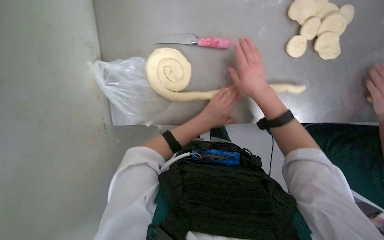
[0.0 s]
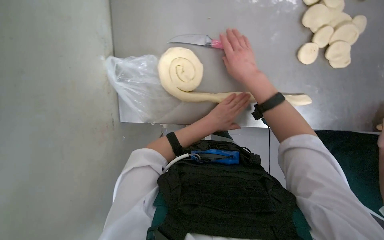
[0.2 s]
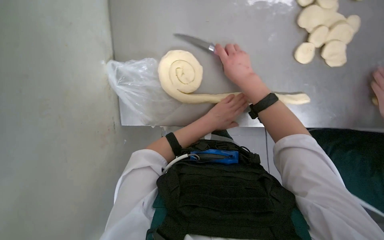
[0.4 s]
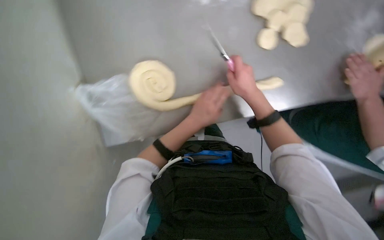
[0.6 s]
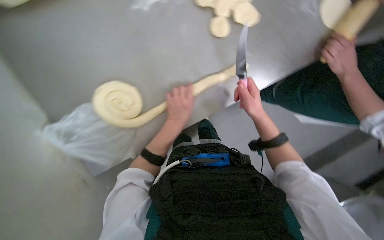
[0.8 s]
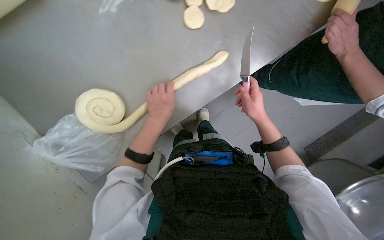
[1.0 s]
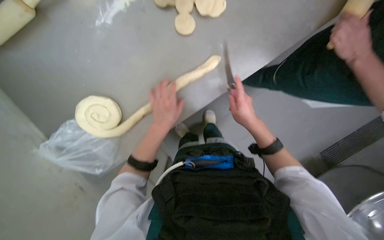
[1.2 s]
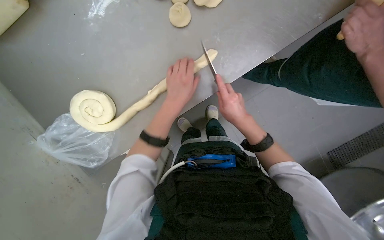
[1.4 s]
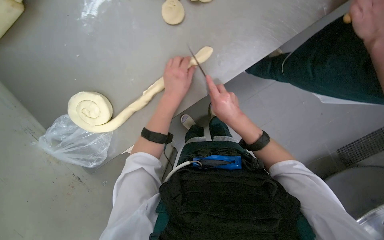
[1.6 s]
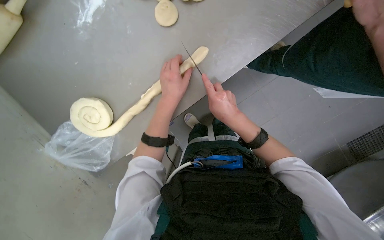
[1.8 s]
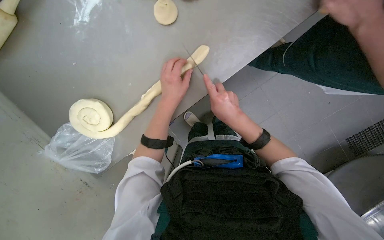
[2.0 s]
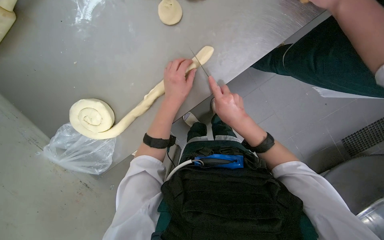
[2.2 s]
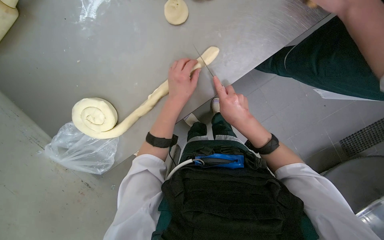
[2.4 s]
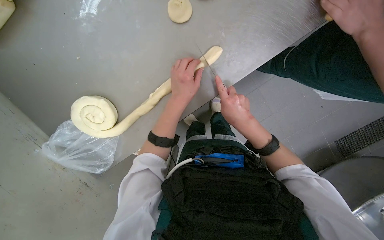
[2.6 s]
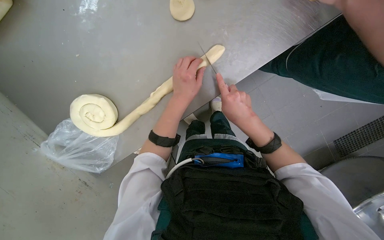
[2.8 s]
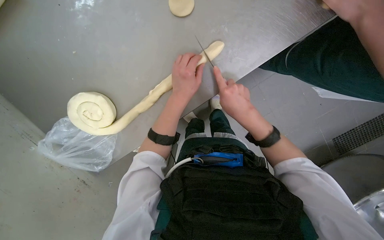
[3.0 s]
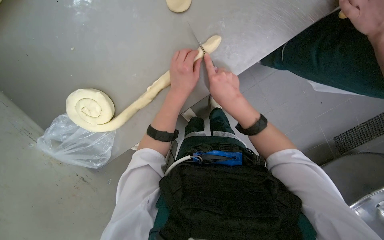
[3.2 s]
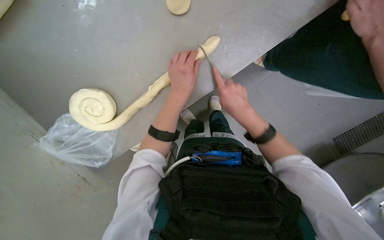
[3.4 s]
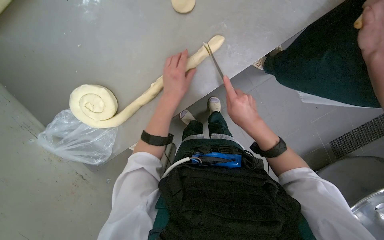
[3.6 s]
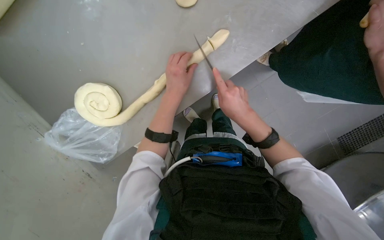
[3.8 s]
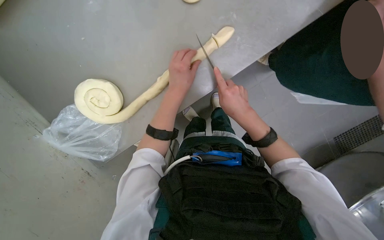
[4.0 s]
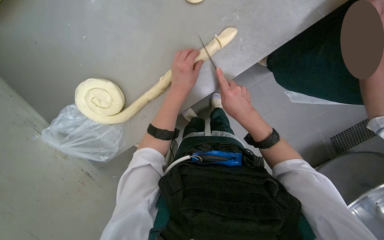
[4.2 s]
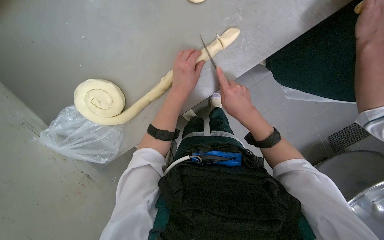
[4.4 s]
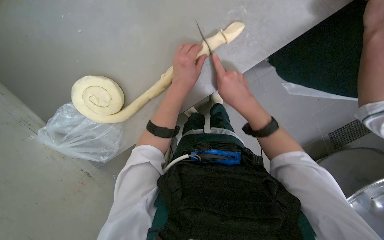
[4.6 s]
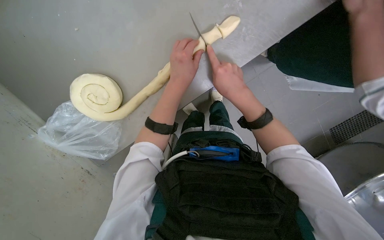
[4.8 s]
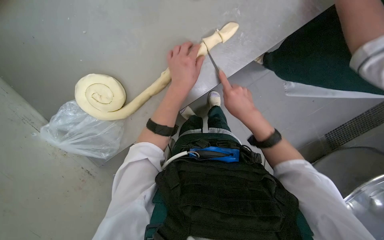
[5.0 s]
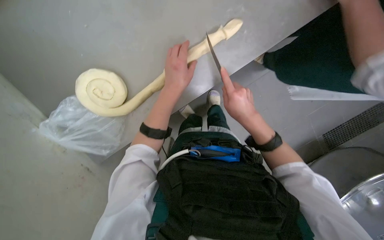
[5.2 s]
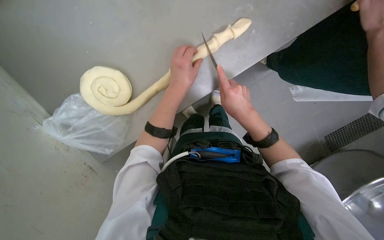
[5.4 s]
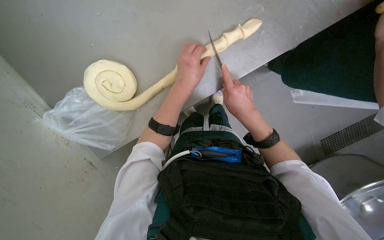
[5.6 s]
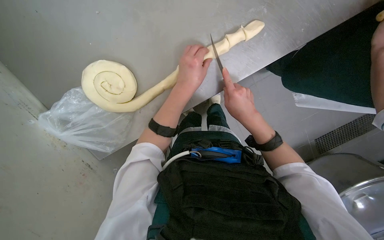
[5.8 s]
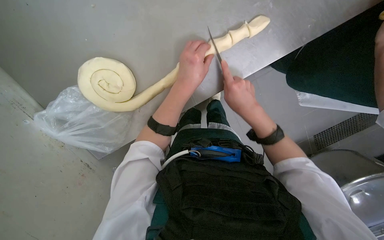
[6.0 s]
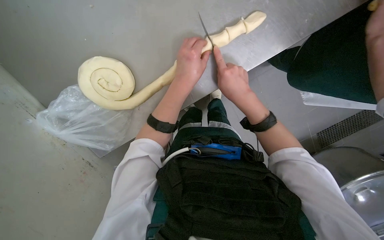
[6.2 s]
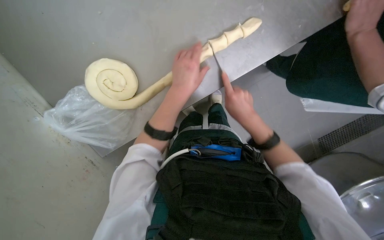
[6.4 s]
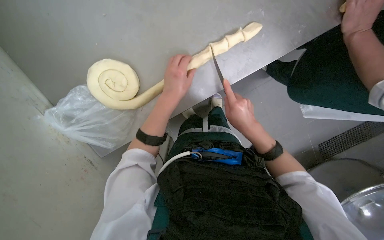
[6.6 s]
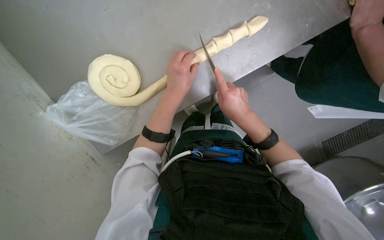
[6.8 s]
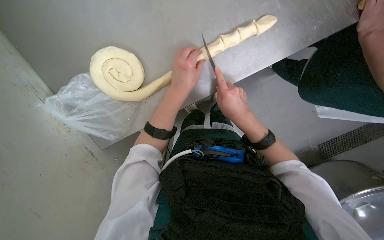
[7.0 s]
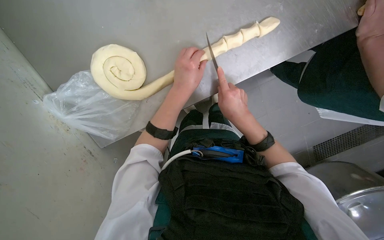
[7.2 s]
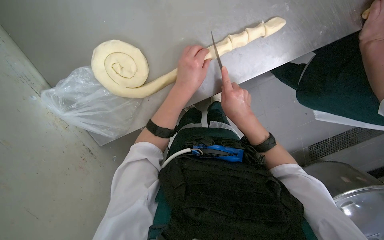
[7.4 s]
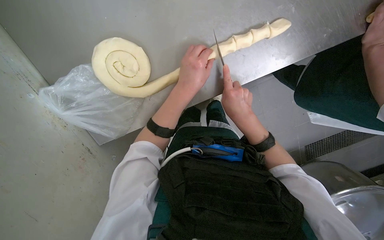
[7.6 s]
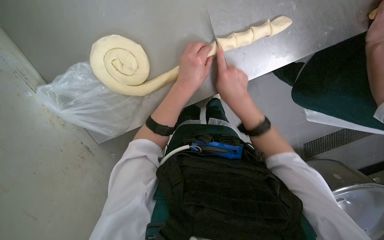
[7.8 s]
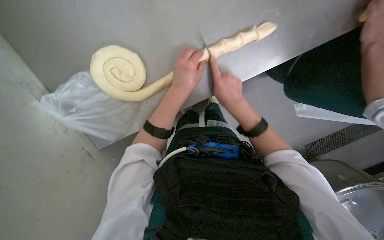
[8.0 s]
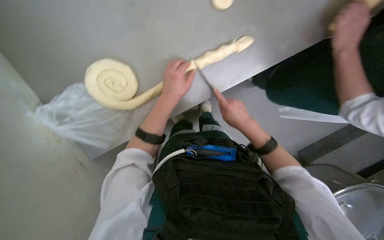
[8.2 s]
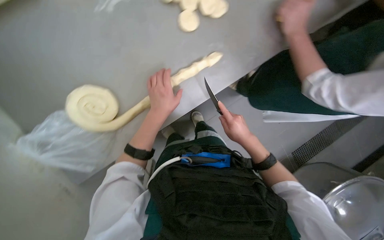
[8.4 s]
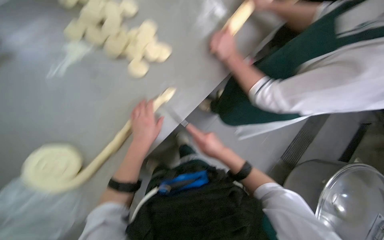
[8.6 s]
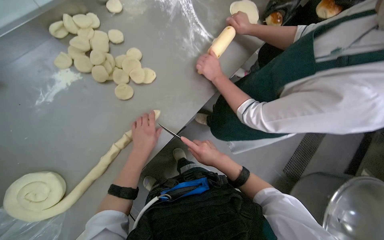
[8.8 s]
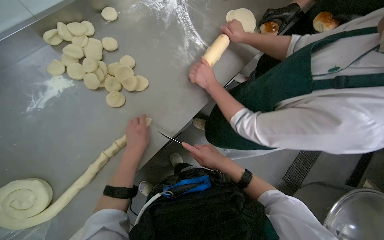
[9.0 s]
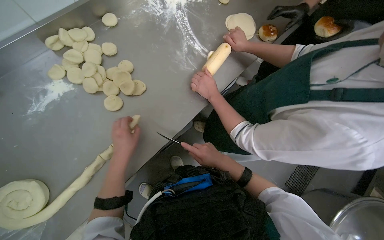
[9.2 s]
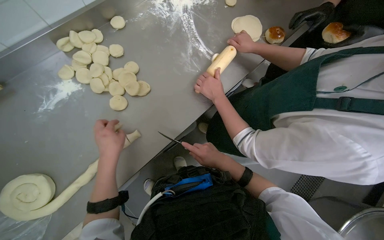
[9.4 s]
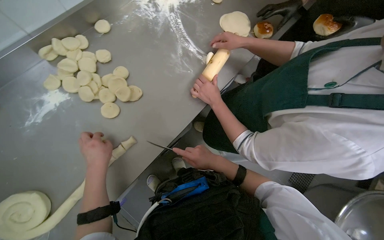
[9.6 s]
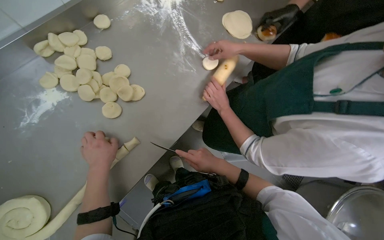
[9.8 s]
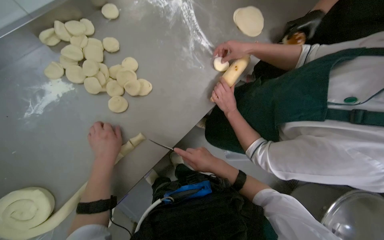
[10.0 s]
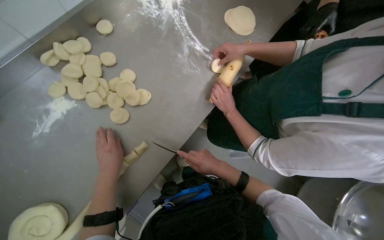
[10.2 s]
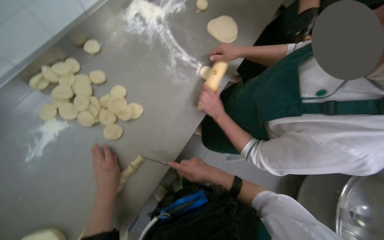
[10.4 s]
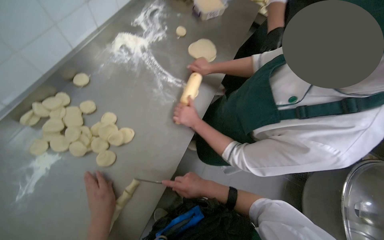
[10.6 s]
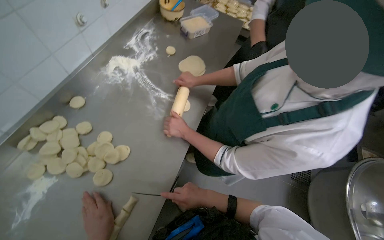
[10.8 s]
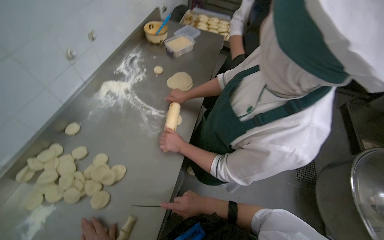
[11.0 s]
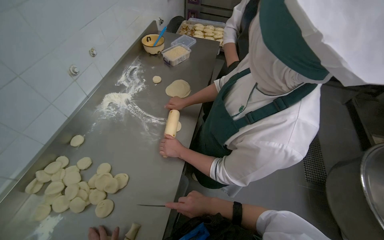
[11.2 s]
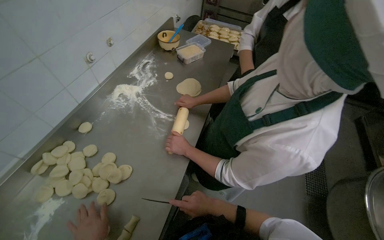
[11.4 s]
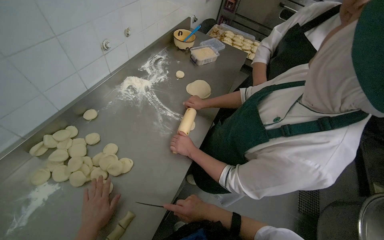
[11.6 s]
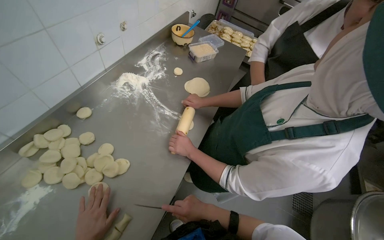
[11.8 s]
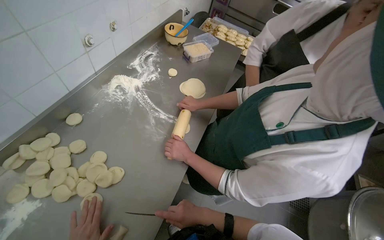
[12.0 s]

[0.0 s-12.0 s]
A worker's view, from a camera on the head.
Job: preparing food.
The whole recording: Cutting dough rope into small pieces. The worker cuts a long rope of dough into several small, individual pieces using a knife.
0.0 to 1.6 s: The scene rotates counterclockwise by approximately 25 degrees. The right hand travels down the picture by roughly 20 cm.
1.6 to 6.0 s: The hands are busy where they are.
6.0 to 7.6 s: The hands are busy where they are.
7.6 to 9.0 s: The wearer looks roughly 25 degrees further upward.
9.0 to 10.4 s: The left hand goes about 15 cm nearer to the camera.
10.4 to 12.0 s: The view tilts roughly 20 degrees upward.

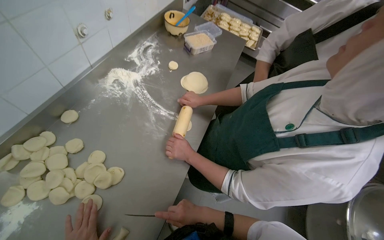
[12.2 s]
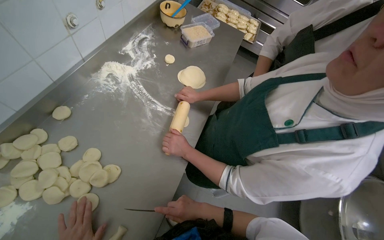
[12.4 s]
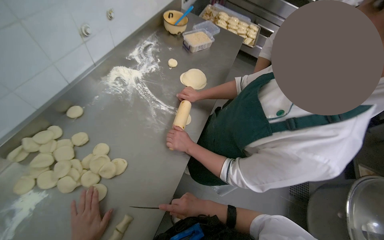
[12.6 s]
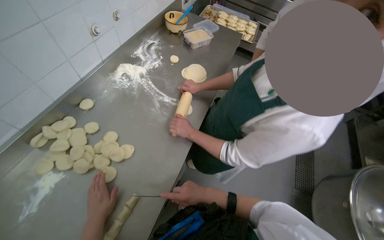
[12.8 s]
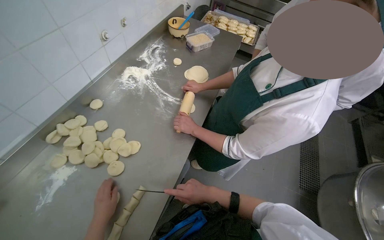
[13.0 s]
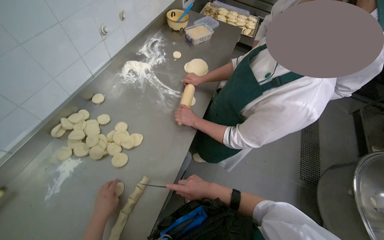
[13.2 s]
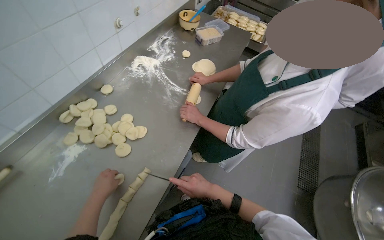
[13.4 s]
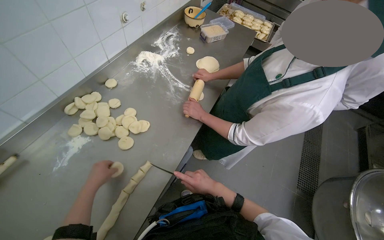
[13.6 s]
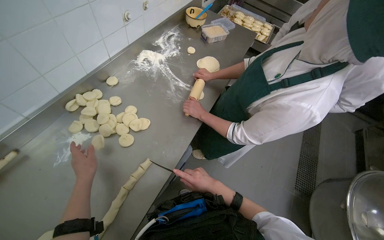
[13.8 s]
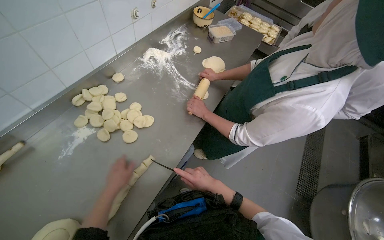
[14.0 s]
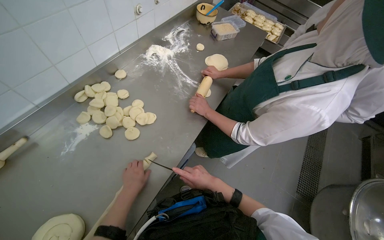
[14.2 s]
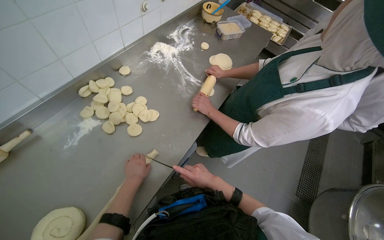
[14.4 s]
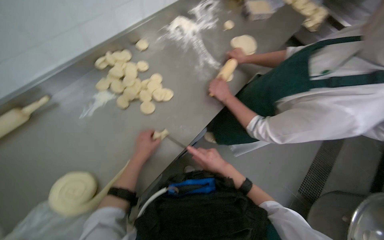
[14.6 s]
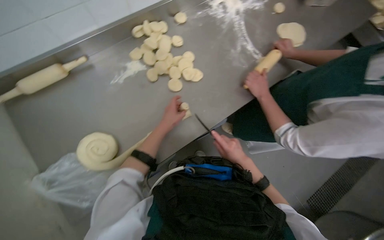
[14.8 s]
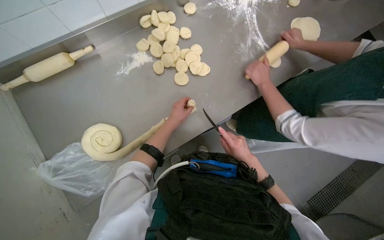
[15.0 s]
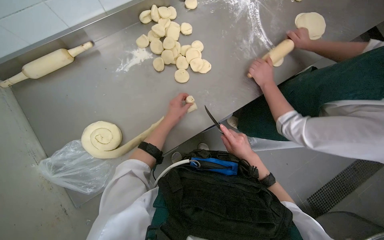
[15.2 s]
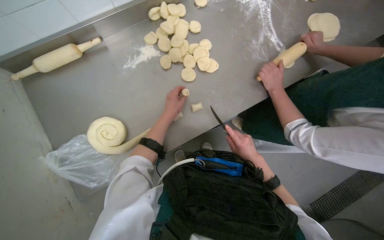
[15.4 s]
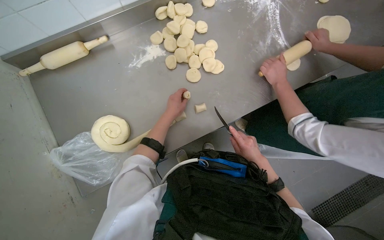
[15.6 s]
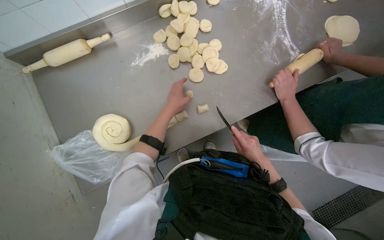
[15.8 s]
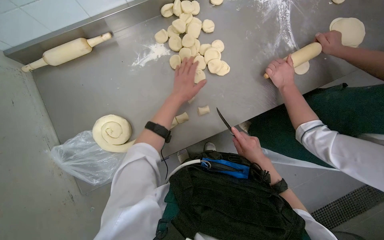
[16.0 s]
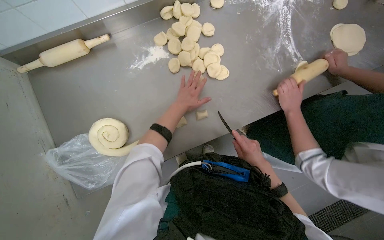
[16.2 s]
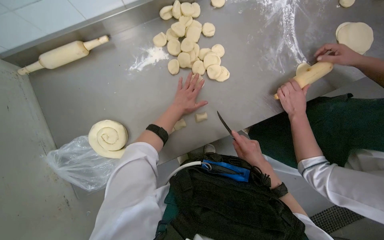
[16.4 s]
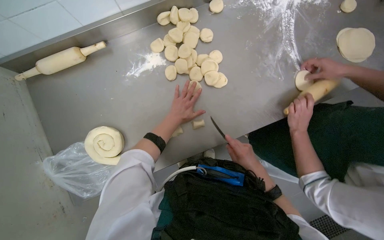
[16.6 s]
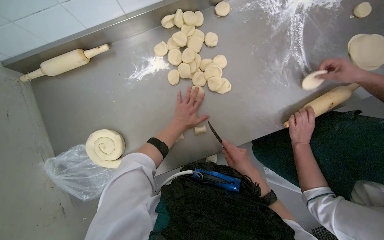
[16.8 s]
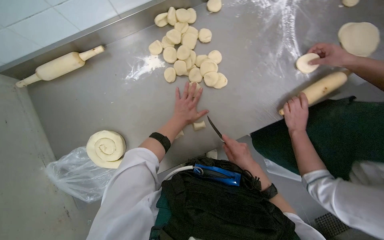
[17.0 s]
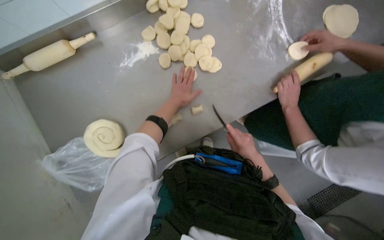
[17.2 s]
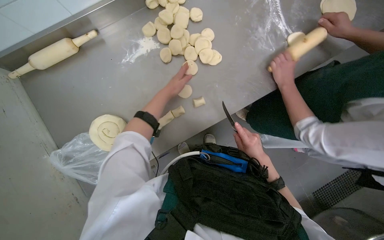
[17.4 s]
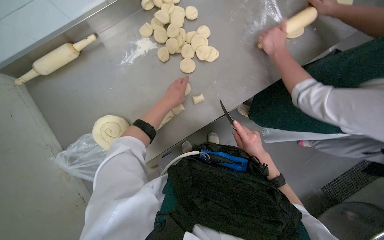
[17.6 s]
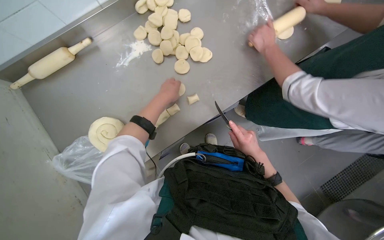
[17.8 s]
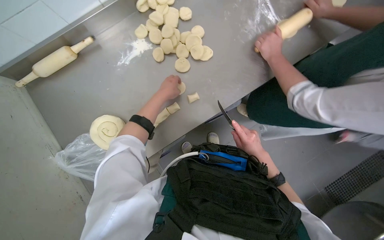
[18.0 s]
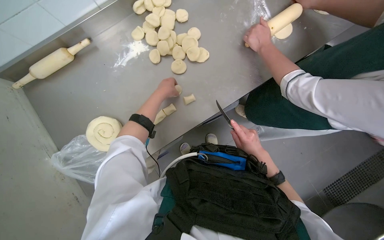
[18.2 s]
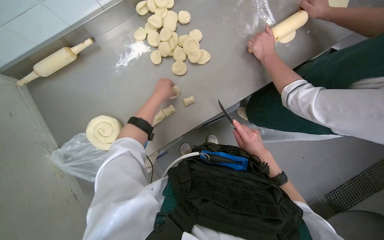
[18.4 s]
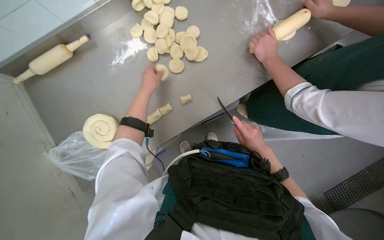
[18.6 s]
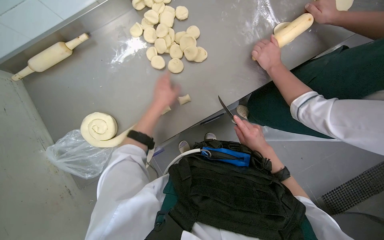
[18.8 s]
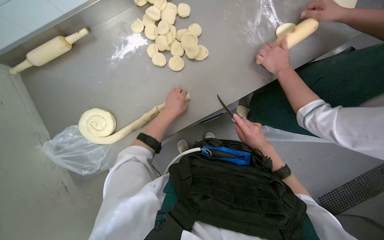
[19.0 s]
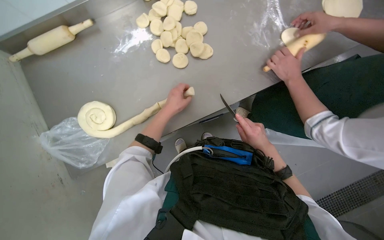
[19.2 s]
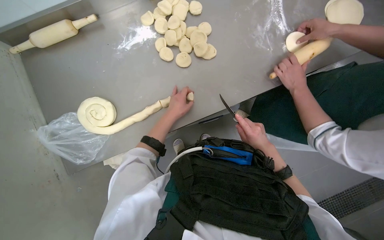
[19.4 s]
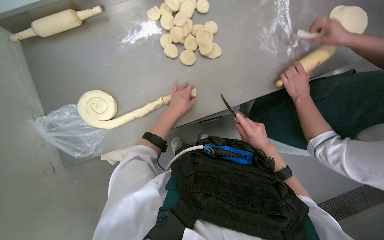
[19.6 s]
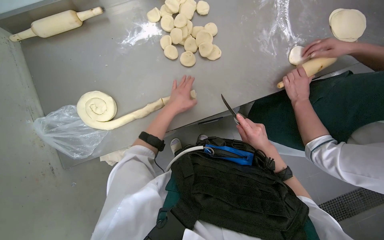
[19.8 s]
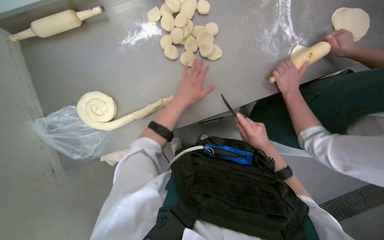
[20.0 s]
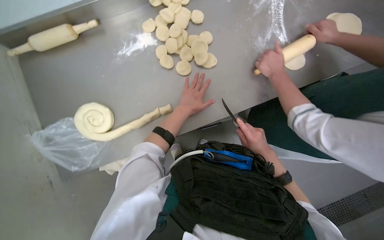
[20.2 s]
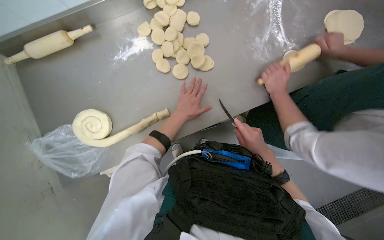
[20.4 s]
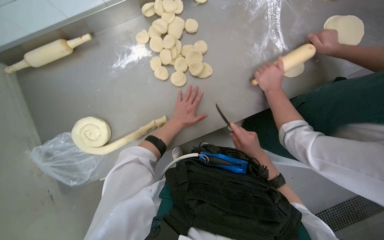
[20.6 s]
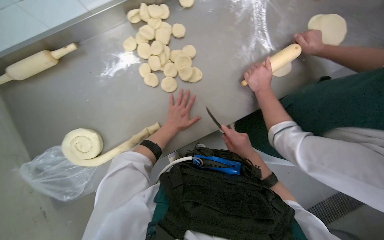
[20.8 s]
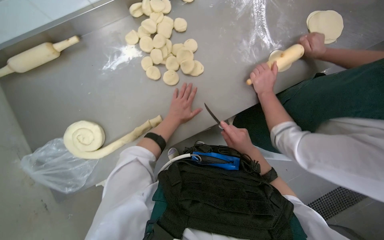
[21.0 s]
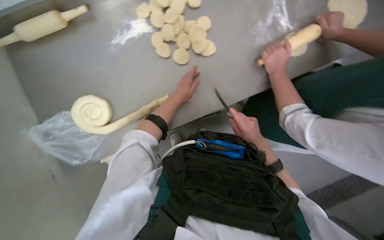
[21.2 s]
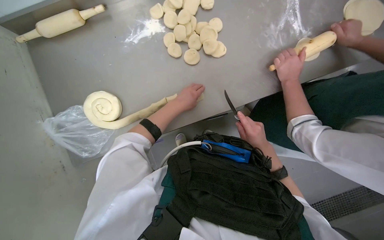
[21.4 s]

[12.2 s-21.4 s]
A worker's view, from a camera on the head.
Job: preparing food.
The whole recording: Cutting dough rope into small pieces. The worker cuts a long rope of dough into several small, individual pieces using a knife.
13.8 to 15.2 s: The head rotates approximately 30 degrees to the left. The camera pitches downward, by about 15 degrees. The left hand travels farther from the camera by roughly 10 cm.
15.2 to 16.8 s: The hands are busy where they are.
18.4 to 19.8 s: The left hand travels down the picture by some 10 cm.
19.8 to 21.4 s: The hands make small movements and keep their place.
